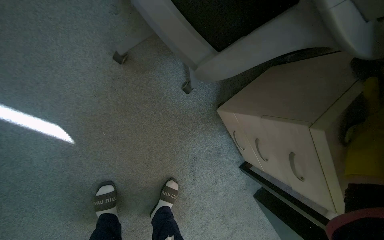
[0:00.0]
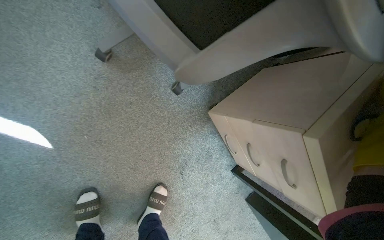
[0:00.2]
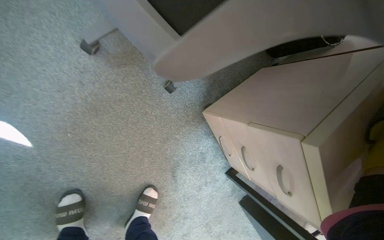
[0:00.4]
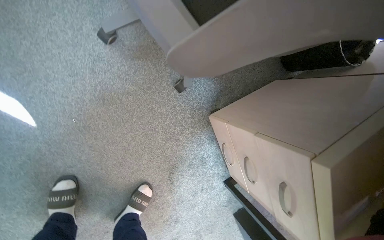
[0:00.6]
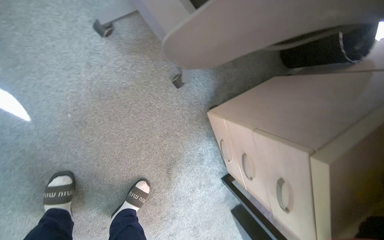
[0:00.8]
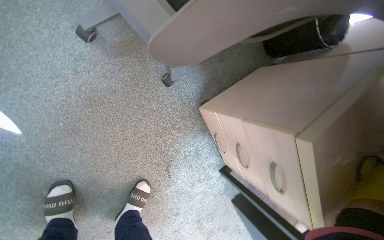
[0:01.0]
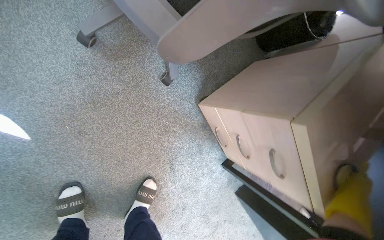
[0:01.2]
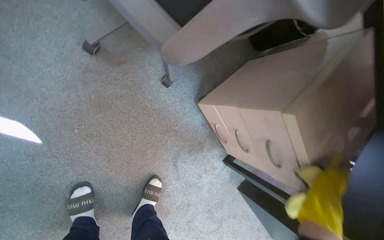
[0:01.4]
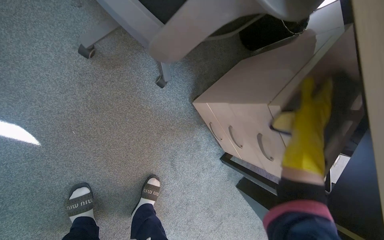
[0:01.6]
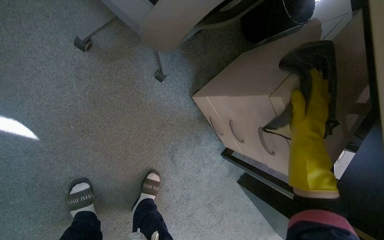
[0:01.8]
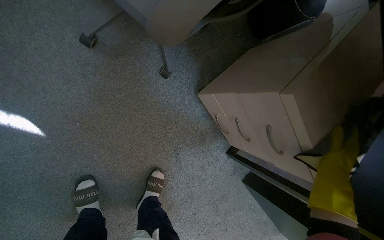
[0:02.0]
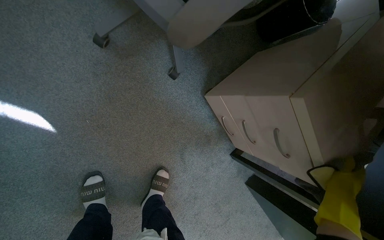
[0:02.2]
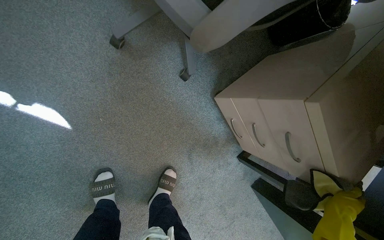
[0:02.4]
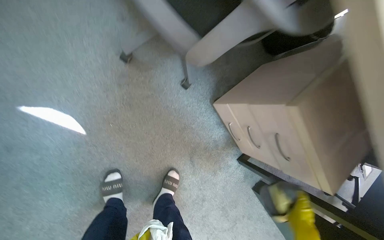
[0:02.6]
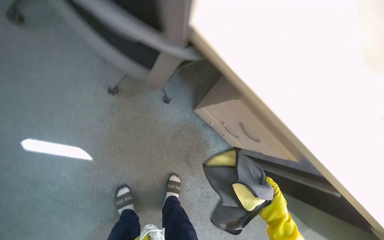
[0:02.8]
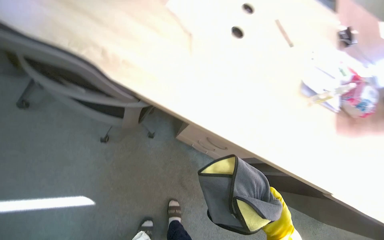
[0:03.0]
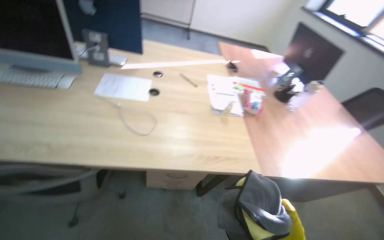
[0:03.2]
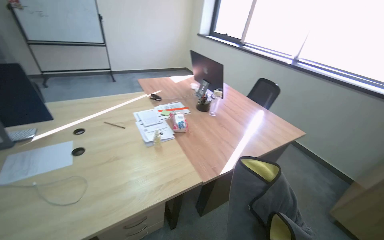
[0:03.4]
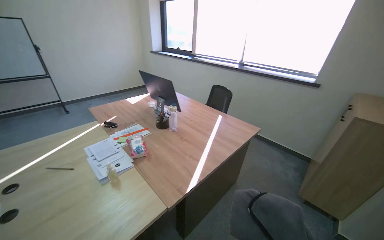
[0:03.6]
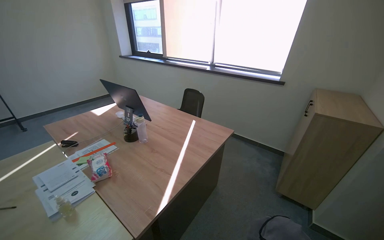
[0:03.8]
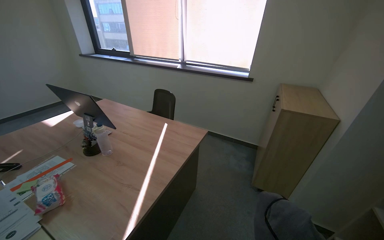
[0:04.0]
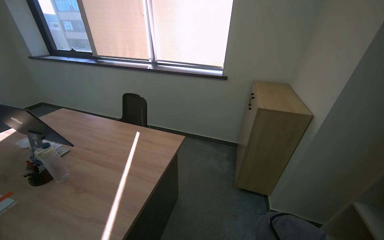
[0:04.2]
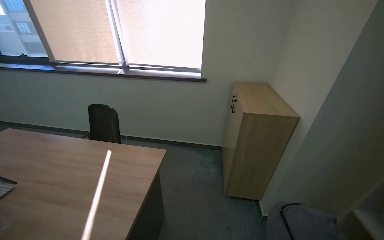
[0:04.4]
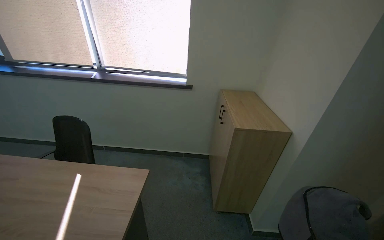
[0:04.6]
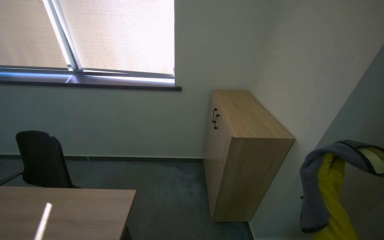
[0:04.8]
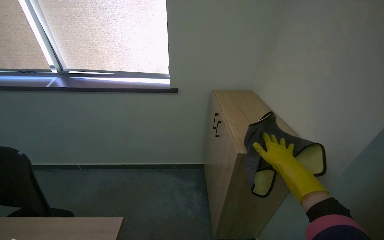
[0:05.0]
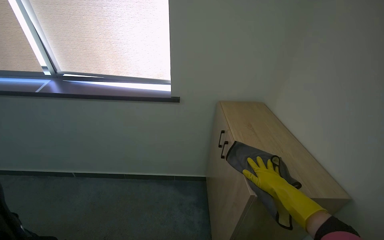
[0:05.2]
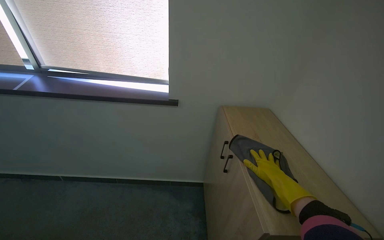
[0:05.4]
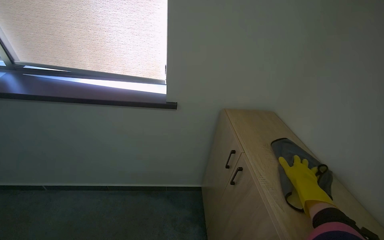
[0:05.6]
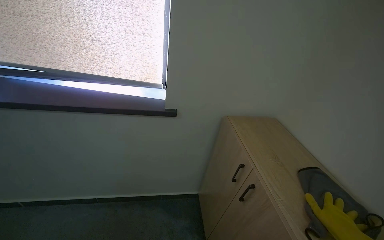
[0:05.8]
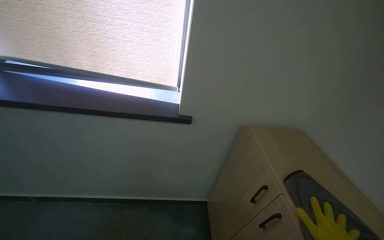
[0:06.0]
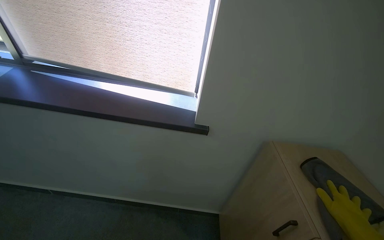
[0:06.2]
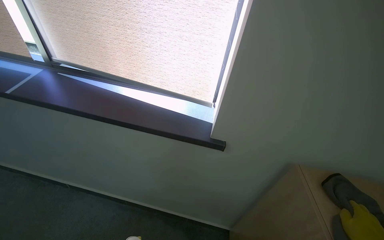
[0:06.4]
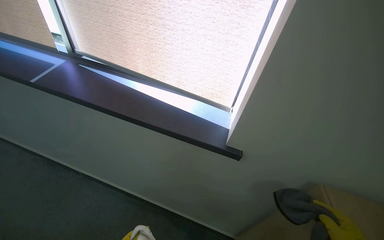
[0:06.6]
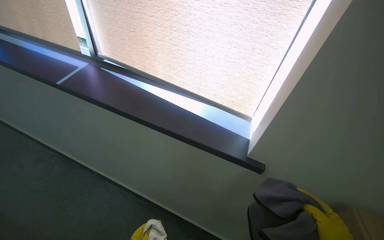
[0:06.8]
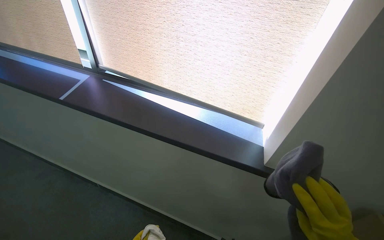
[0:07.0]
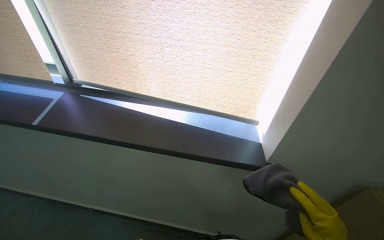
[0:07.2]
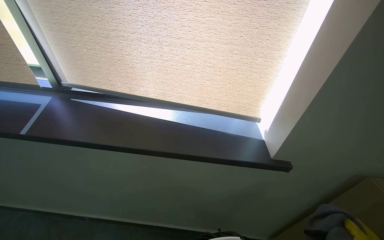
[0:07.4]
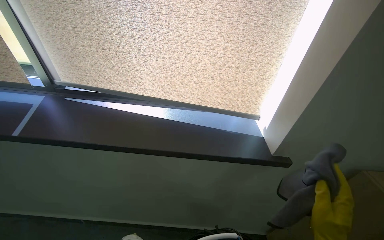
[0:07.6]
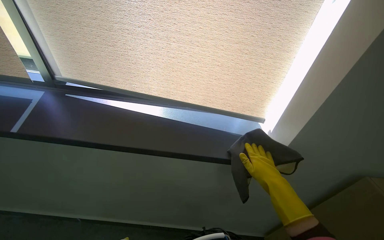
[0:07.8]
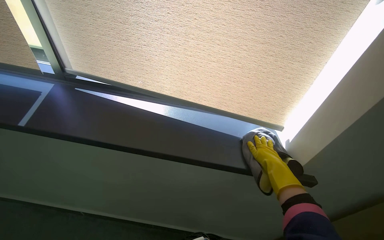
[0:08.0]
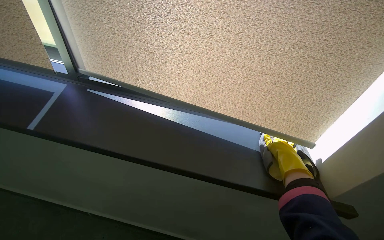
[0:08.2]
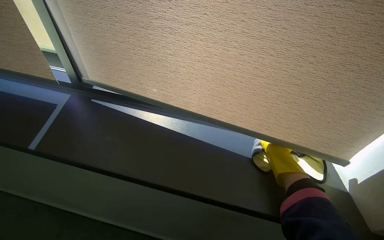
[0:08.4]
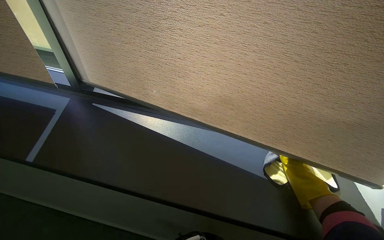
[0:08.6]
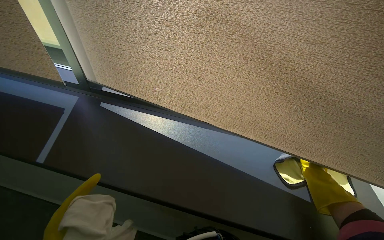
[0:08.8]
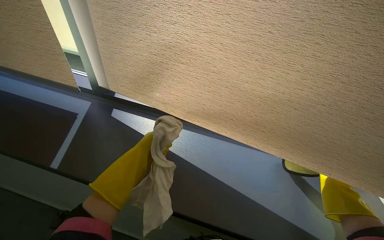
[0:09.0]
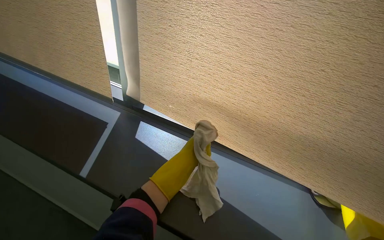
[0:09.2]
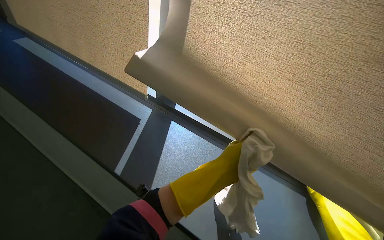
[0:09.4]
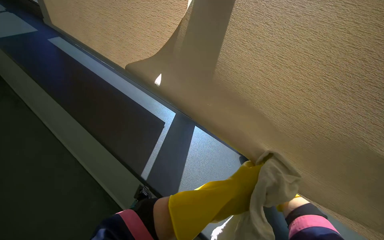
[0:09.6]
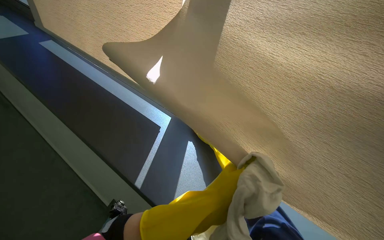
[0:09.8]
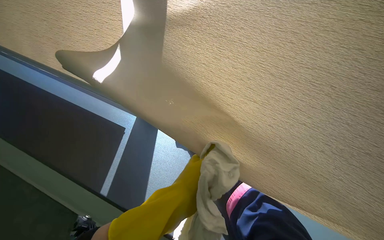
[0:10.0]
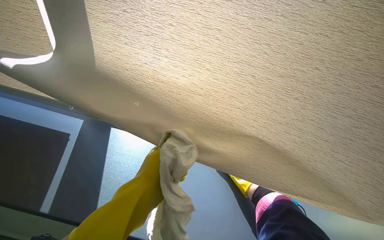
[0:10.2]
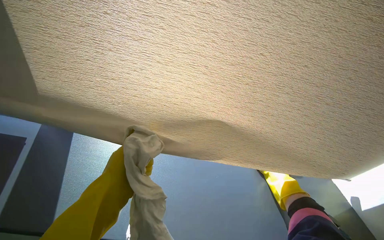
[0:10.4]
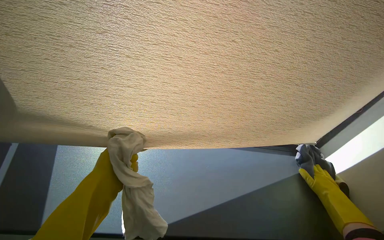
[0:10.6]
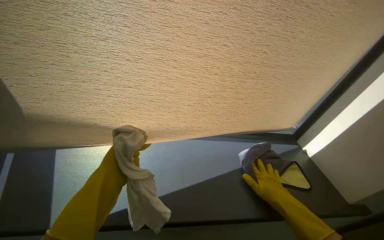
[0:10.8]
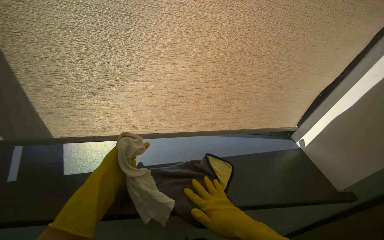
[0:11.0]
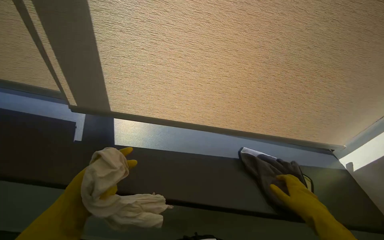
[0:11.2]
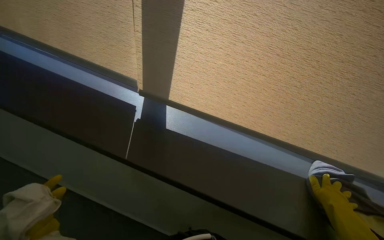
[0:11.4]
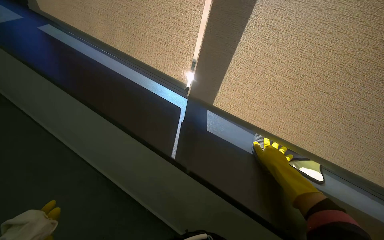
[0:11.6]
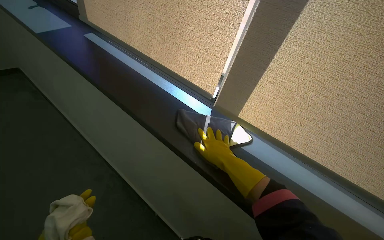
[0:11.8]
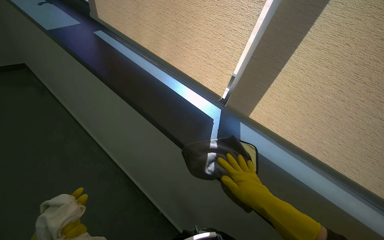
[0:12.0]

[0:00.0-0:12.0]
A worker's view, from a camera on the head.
Job: wiping surfaces.
The whole recording: Wiping various office surfaces. The worker wipes shelves, cabinets, window sills, a water cooler, and door fixtures with a cloth.
0:01.6 to 0:03.0: The camera travels roughly 40 cm. The view tilts about 15 degrees upward.
0:03.0 to 0:04.4: The camera is carried some 1 m. The head rotates about 100 degrees to the right. The view tilts about 30 degrees upward.
0:04.4 to 0:06.0: The head travels about 1 m.
0:06.0 to 0:07.6: The wearer moves some 40 cm.
0:07.6 to 0:09.0: The camera travels approximately 40 cm.
0:09.0 to 0:10.4: The wearer's head swings about 30 degrees to the right.
0:10.4 to 0:12.0: The wearer's head swings roughly 40 degrees to the left.

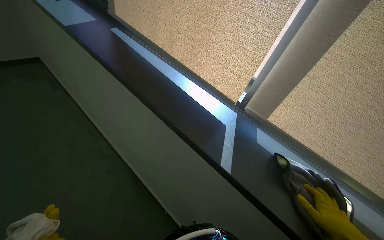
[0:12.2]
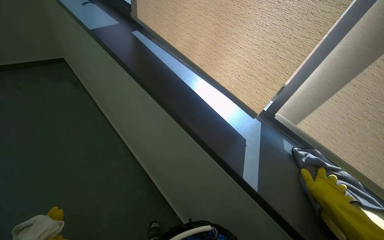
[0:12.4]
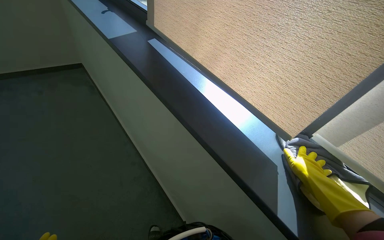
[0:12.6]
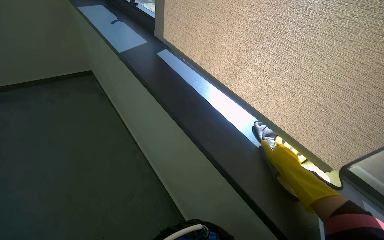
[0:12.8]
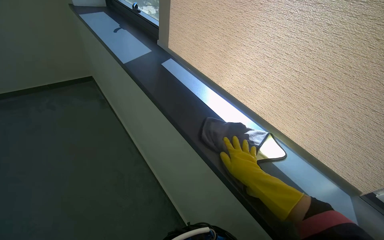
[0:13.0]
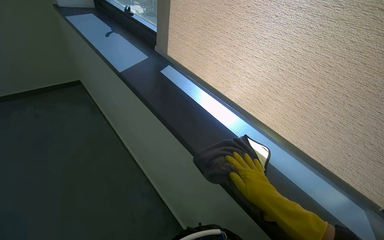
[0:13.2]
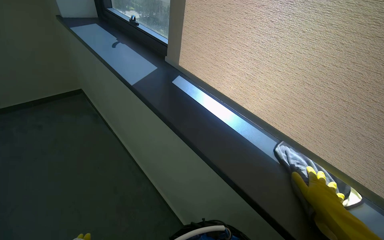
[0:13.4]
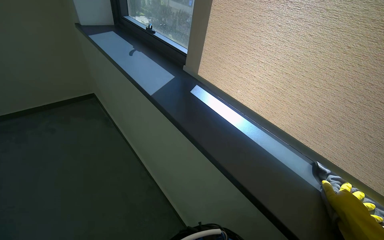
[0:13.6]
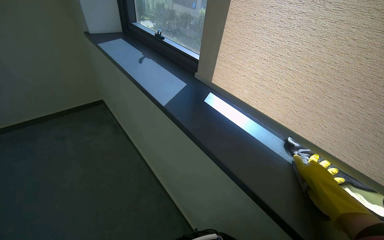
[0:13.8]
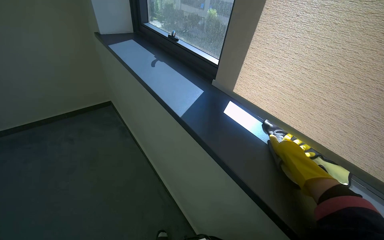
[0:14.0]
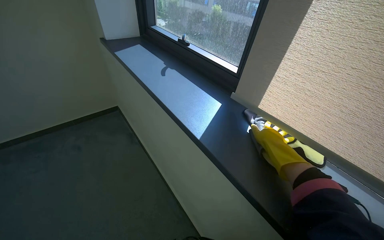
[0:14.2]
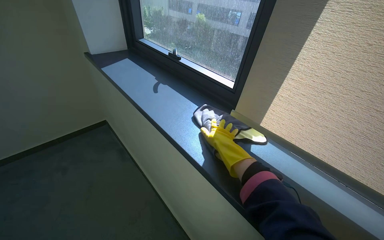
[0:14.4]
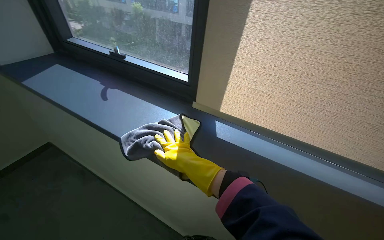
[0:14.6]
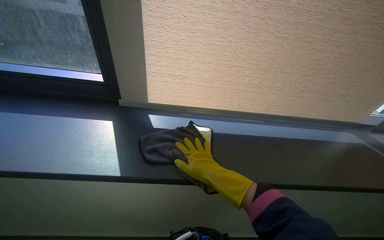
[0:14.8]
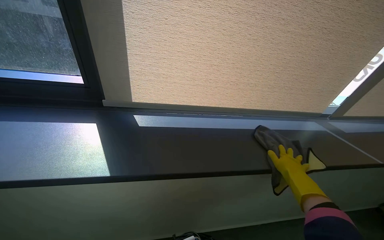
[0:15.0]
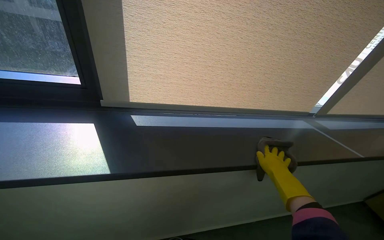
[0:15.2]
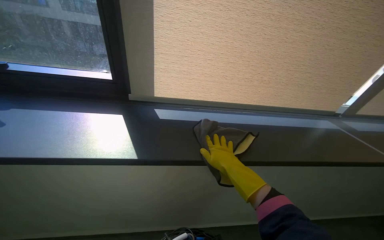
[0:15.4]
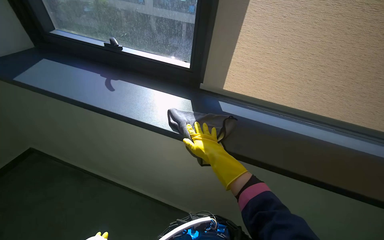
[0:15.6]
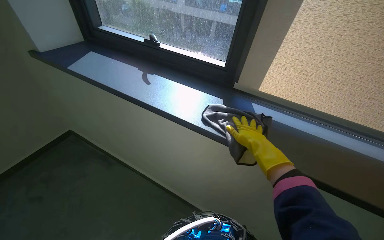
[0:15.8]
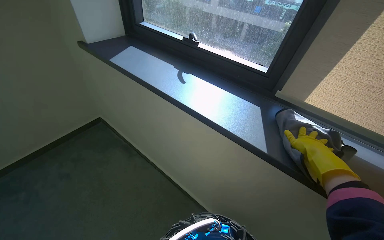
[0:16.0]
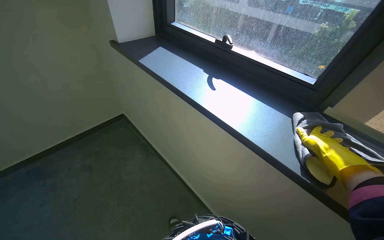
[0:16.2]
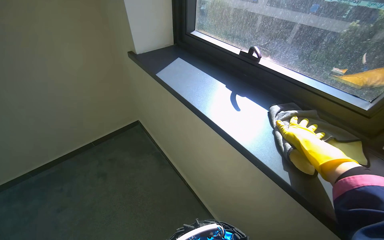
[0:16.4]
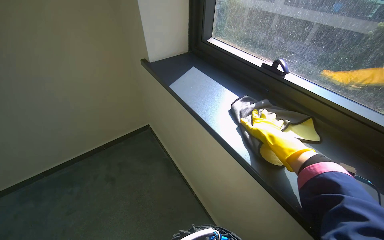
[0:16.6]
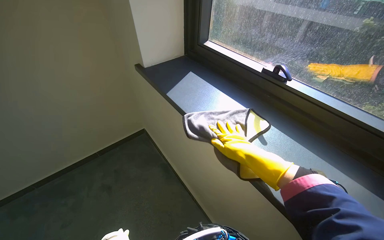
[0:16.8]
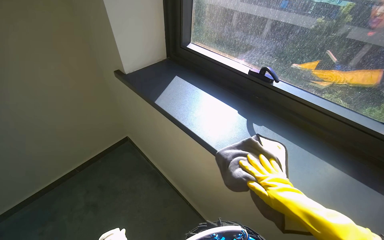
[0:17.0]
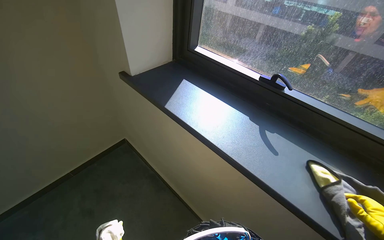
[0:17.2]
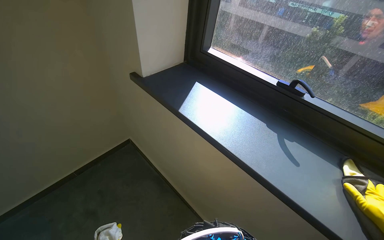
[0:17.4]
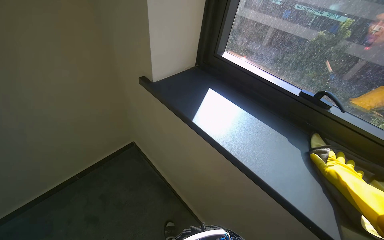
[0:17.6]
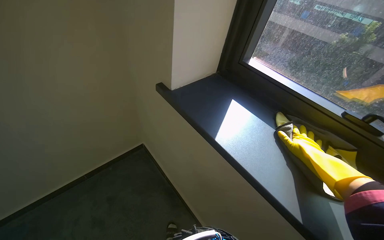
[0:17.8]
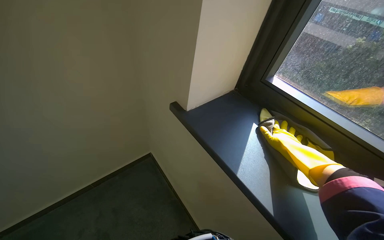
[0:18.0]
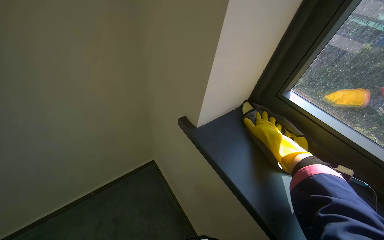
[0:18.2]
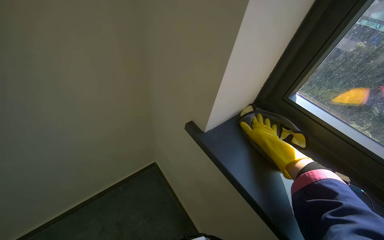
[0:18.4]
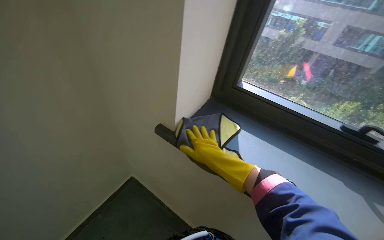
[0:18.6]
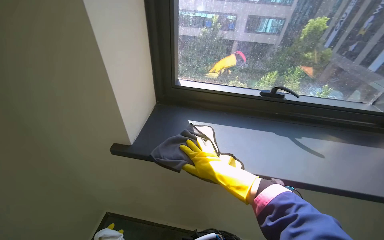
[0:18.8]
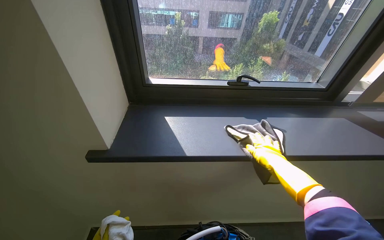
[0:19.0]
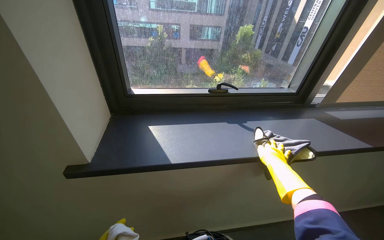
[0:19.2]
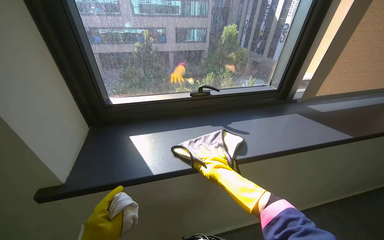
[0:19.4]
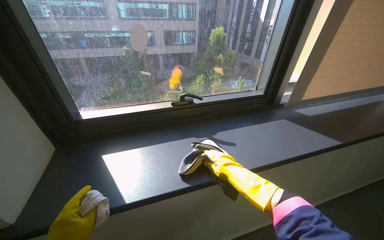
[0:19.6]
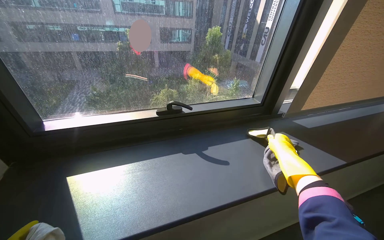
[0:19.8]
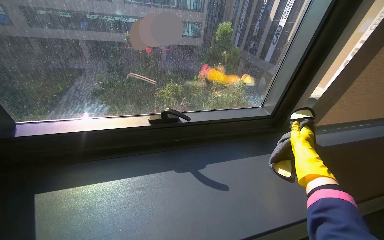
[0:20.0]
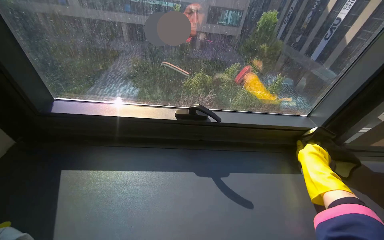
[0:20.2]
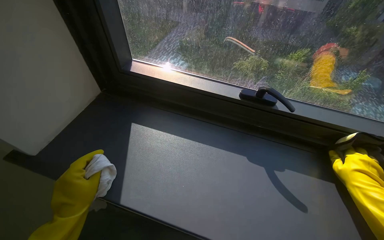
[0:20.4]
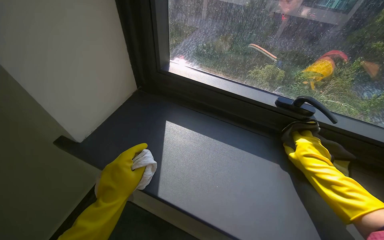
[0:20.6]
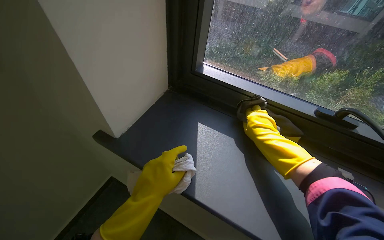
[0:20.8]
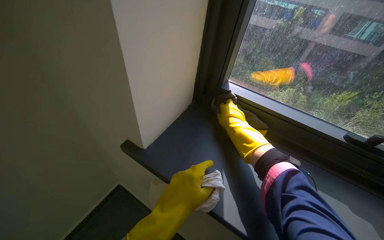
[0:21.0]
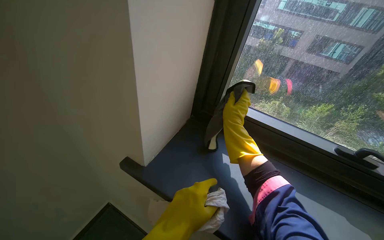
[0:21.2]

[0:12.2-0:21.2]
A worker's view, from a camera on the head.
Job: wiping surfaces.
The whole recording: Wiping various office surfaces. The worker wipes shelves, cabinets, window sills, a water cooler, and door fixtures with a cloth.
0:12.2 to 0:13.8: The camera travels approximately 70 cm.
0:13.8 to 0:15.2: The head turns to the right by approximately 65 degrees.
0:15.2 to 0:16.6: The wearer moves about 50 cm. The wearer's head swings roughly 65 degrees to the left.
0:16.6 to 0:18.2: The camera is carried approximately 50 cm.
0:18.2 to 0:19.8: The head rotates approximately 40 degrees to the right. The right hand swings left and right, some 20 cm each way, with 3 reversals.
0:19.8 to 0:21.2: The wearer's head swings roughly 45 degrees to the left.
